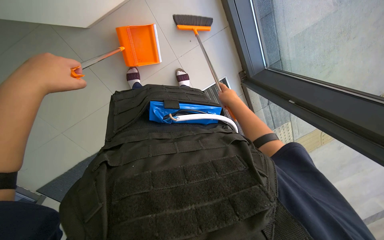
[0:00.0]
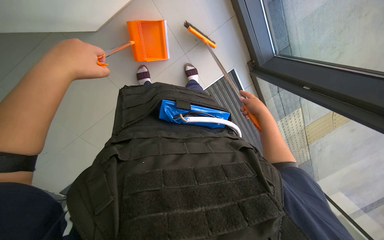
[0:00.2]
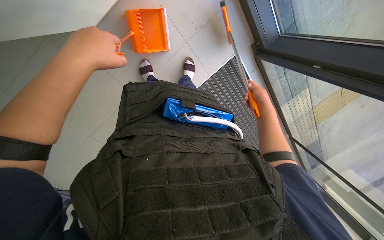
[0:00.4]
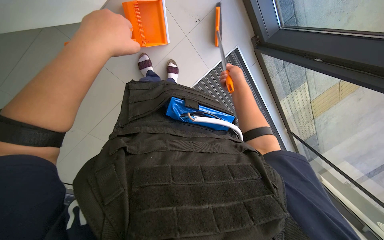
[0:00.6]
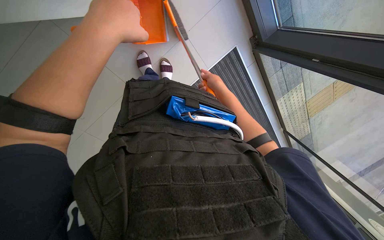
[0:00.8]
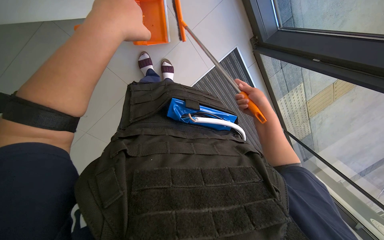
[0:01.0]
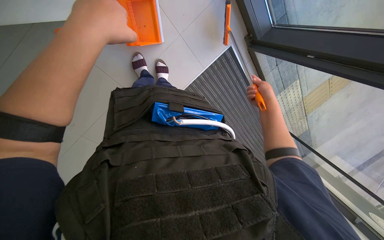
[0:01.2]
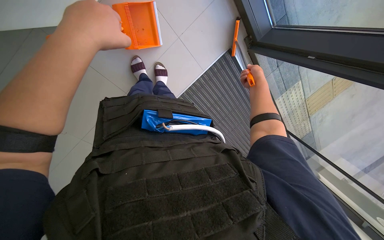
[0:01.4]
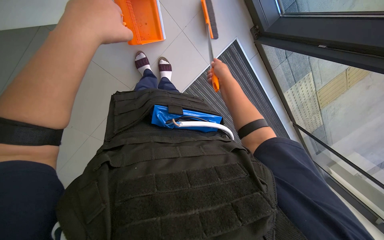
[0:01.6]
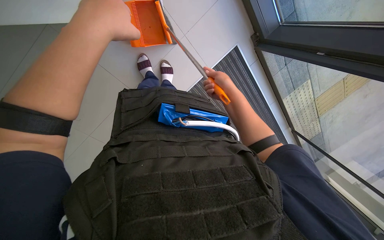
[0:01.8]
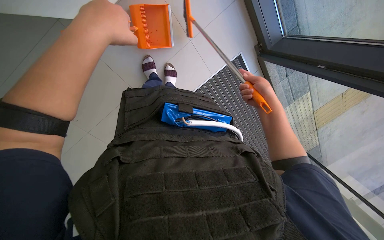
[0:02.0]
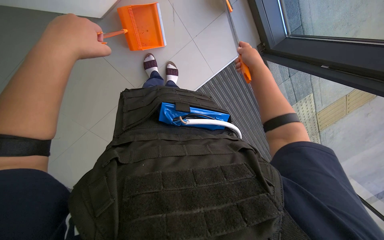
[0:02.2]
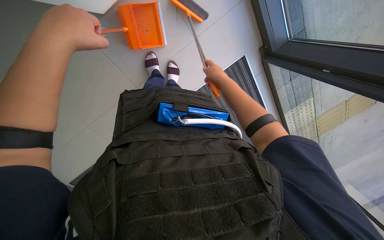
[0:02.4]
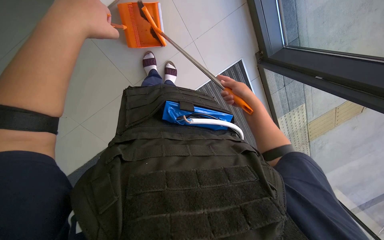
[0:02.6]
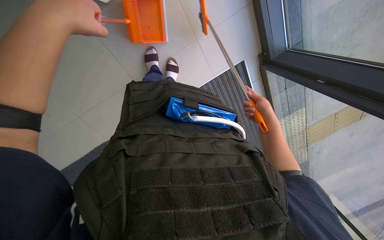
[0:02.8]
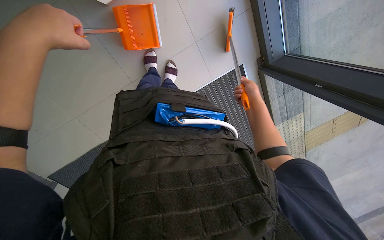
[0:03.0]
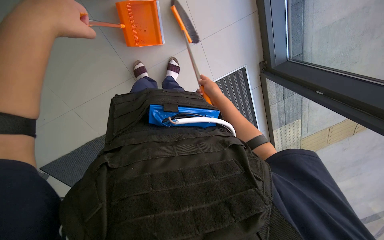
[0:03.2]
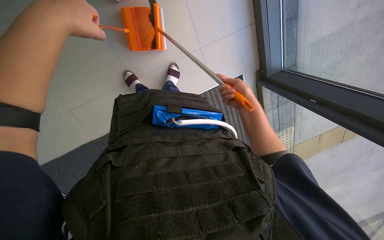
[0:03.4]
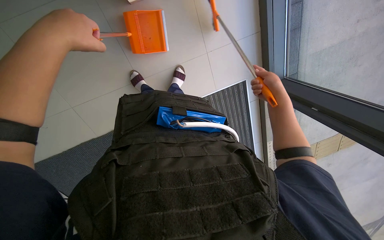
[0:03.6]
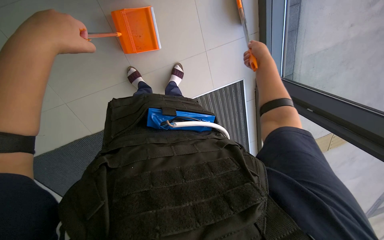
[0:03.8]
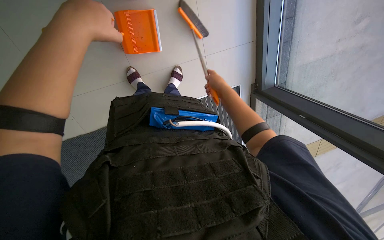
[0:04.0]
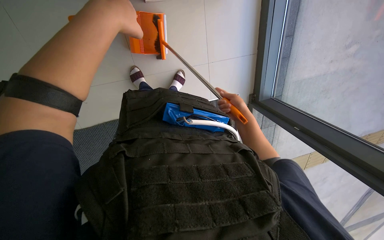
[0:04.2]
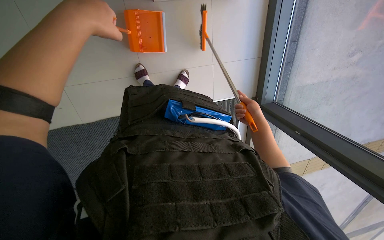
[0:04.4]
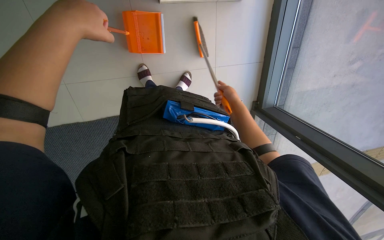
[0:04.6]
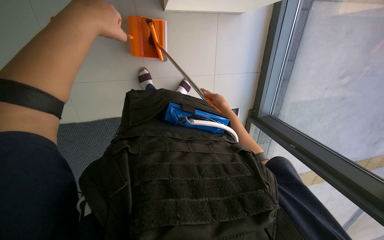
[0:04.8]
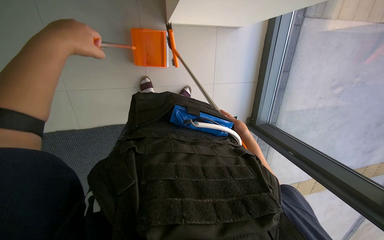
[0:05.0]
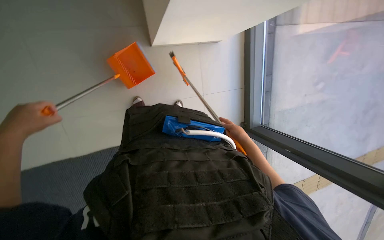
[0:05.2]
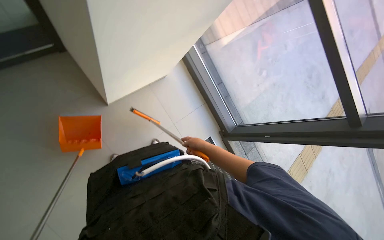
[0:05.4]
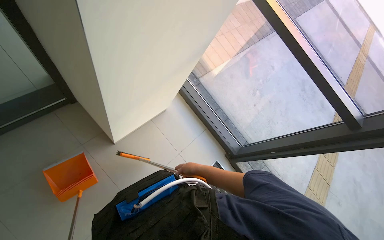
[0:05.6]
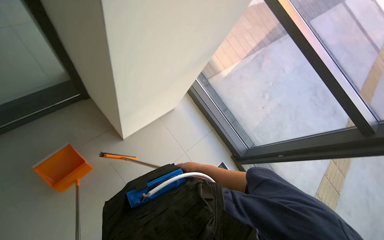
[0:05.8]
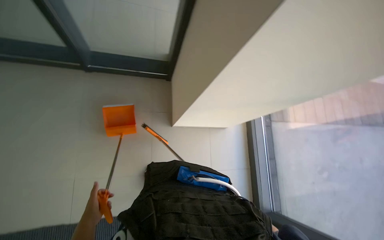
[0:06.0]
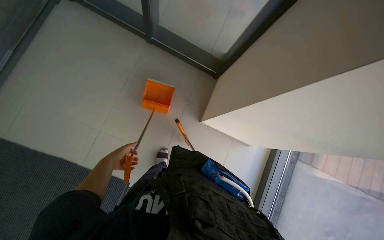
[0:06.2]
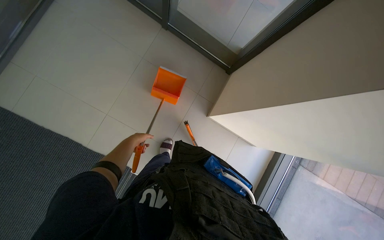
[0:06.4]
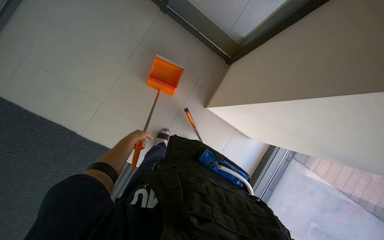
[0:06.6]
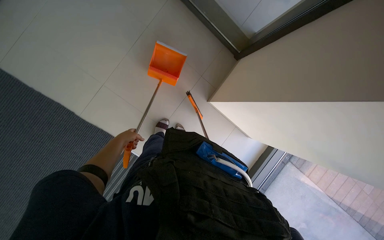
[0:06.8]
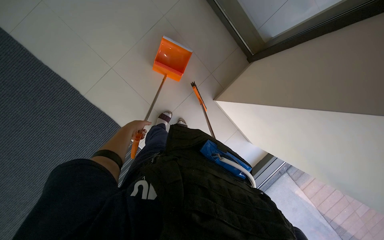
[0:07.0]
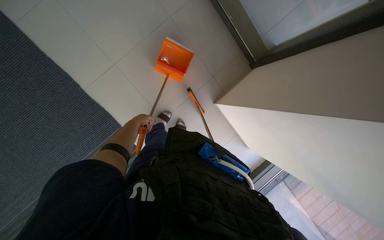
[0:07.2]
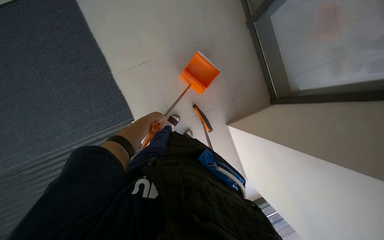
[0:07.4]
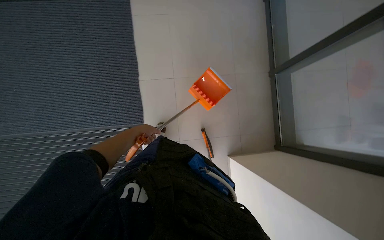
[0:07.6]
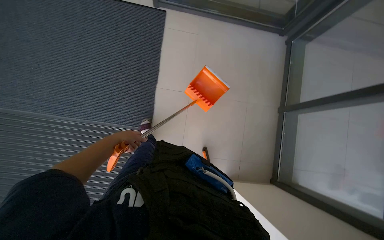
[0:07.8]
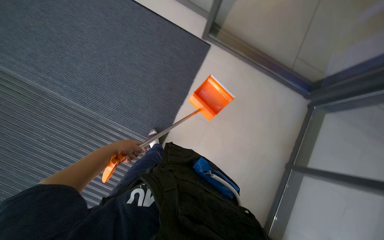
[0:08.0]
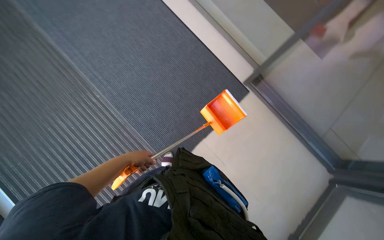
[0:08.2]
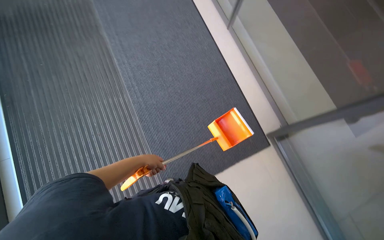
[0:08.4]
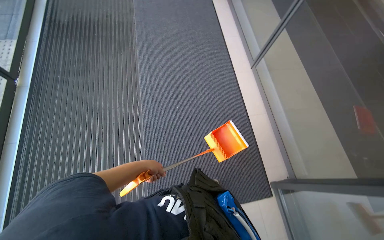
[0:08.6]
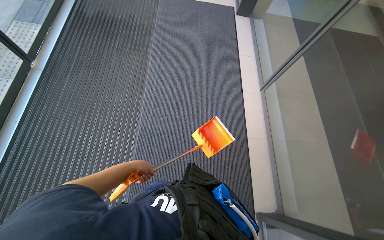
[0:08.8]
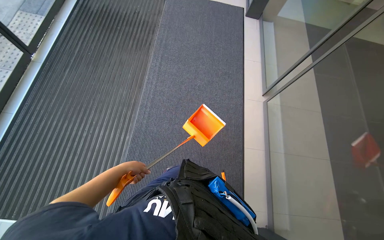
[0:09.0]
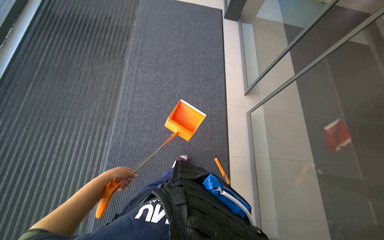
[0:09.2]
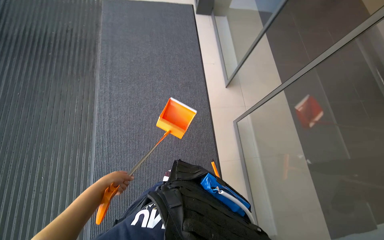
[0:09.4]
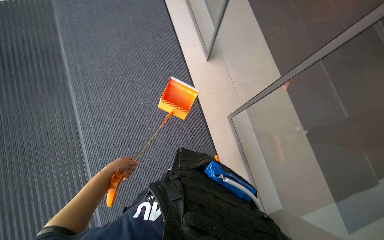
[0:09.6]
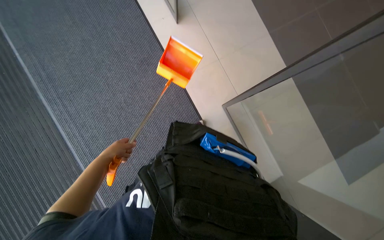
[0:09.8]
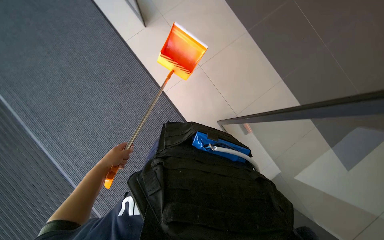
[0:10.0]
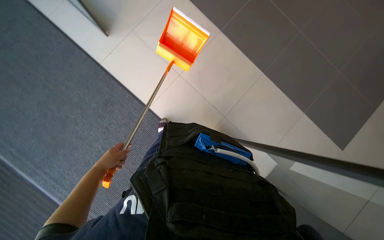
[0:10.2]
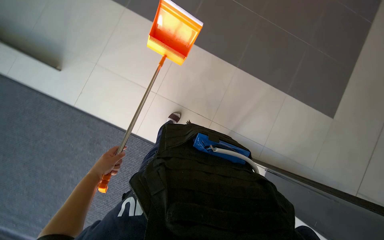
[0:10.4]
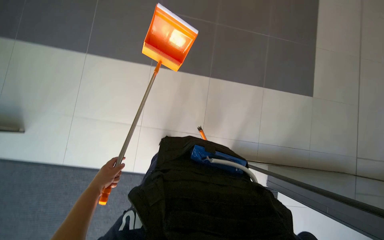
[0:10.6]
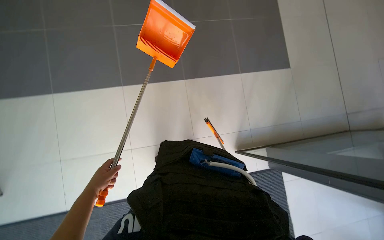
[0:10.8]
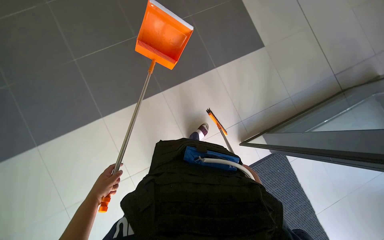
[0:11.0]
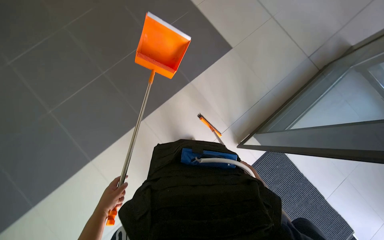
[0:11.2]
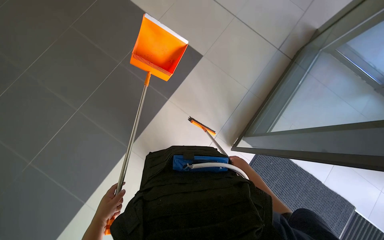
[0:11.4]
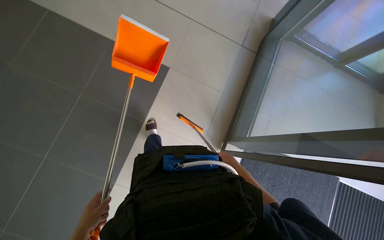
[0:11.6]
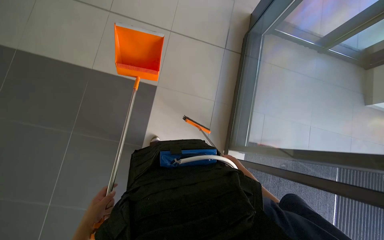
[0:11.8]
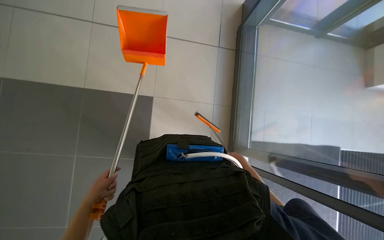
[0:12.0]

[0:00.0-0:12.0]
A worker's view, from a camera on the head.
Job: sweeping floor.
The whole recording: Sweeping floor with broom and dustpan. The worker sweeps the floor with a broom and collects debris with a dustpan.
0:00.0 to 0:01.6: The right hand moves left and right over some 20 cm, changing direction 2 times, while the left hand goes approximately 20 cm to the right and up the picture.
0:01.6 to 0:03.0: The left hand goes about 15 cm to the left. Meanwhile the right hand swings left and right, approximately 20 cm each way, with 2 reversals.
0:04.4 to 0:06.0: The view tilts approximately 40 degrees upward.
0:06.0 to 0:07.6: The scene rotates clockwise by roughly 85 degrees.
0:07.6 to 0:09.0: The wearer moves approximately 70 cm. The head rotates roughly 100 degrees to the left. The view tips upward by some 35 degrees.
0:09.0 to 0:10.4: The head rotates about 75 degrees to the right.
0:10.4 to 0:12.0: The head rotates about 70 degrees to the right.

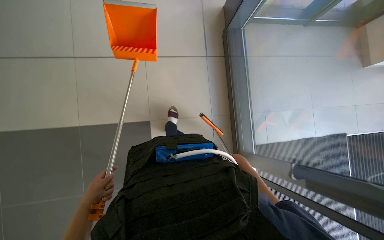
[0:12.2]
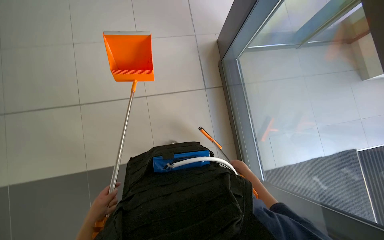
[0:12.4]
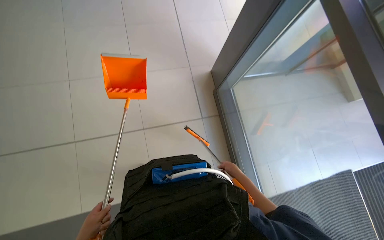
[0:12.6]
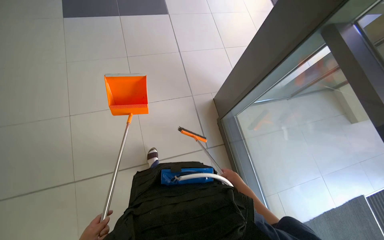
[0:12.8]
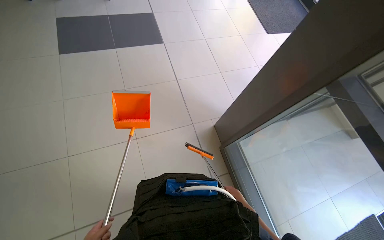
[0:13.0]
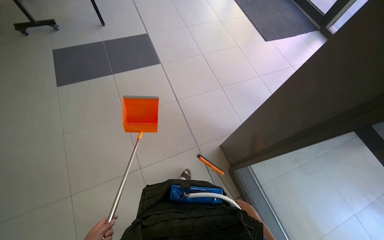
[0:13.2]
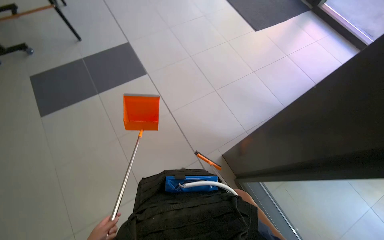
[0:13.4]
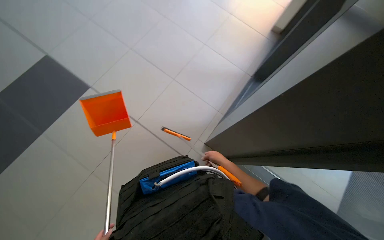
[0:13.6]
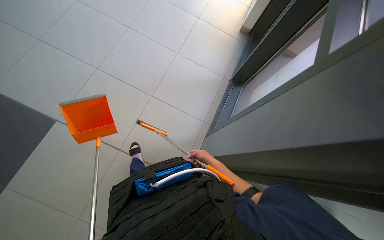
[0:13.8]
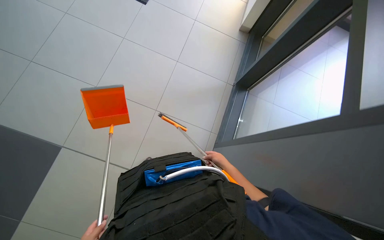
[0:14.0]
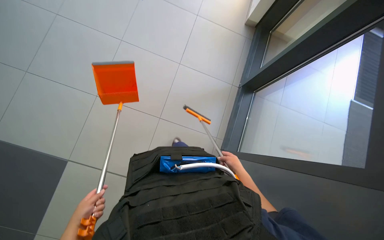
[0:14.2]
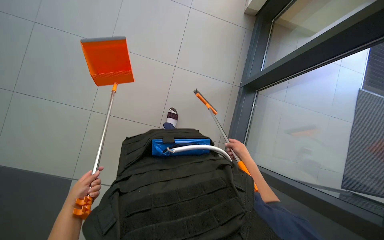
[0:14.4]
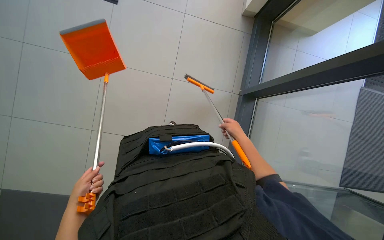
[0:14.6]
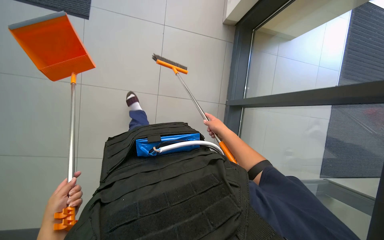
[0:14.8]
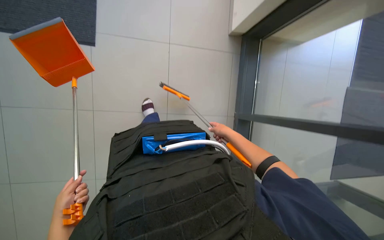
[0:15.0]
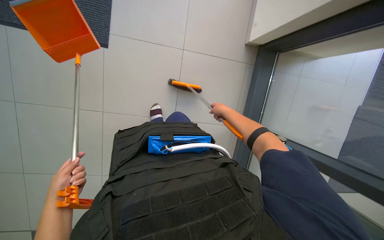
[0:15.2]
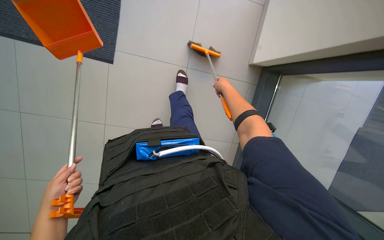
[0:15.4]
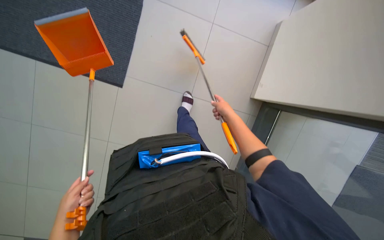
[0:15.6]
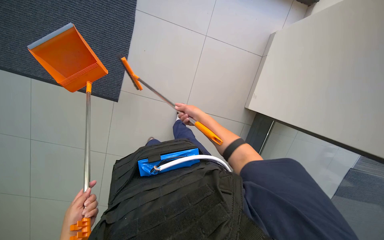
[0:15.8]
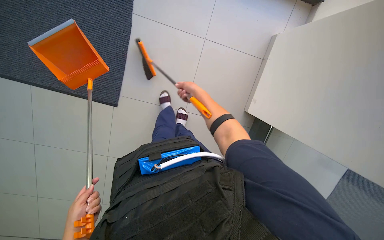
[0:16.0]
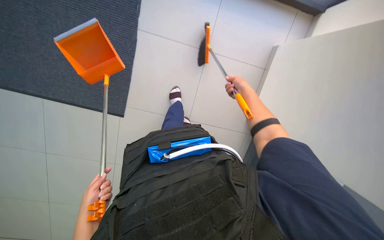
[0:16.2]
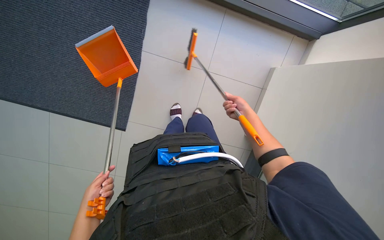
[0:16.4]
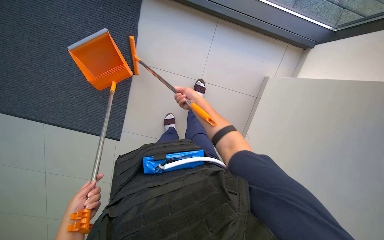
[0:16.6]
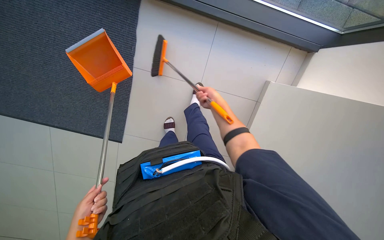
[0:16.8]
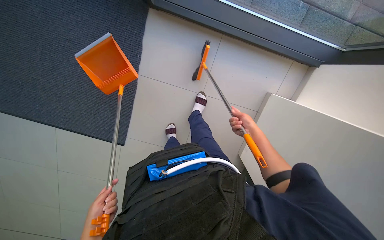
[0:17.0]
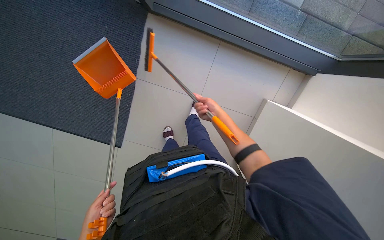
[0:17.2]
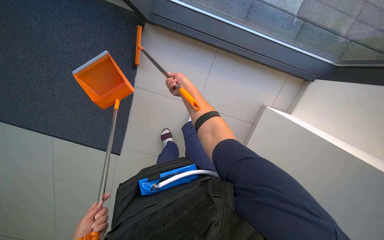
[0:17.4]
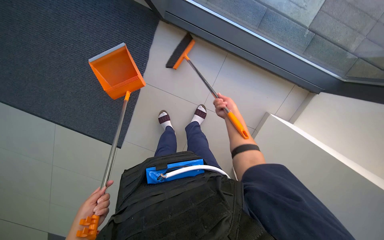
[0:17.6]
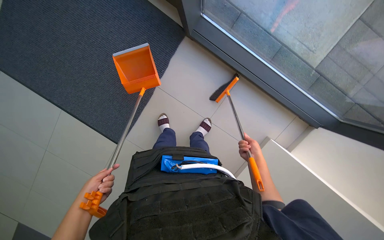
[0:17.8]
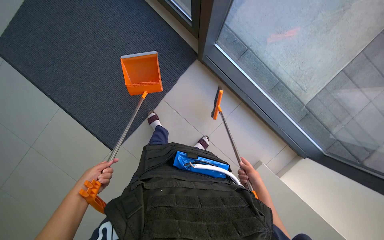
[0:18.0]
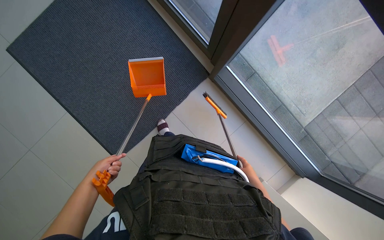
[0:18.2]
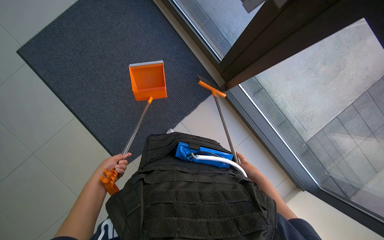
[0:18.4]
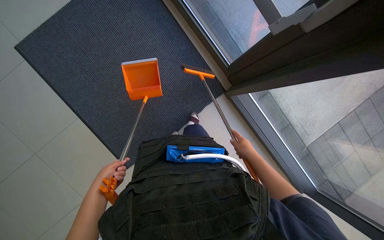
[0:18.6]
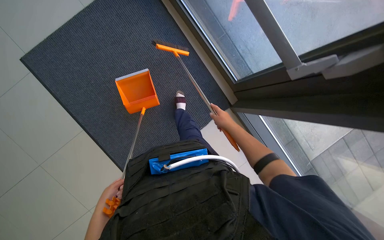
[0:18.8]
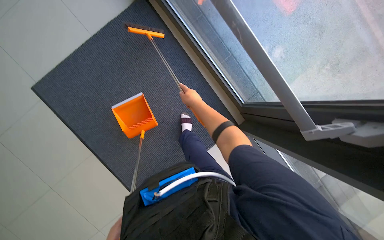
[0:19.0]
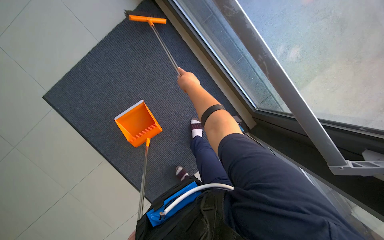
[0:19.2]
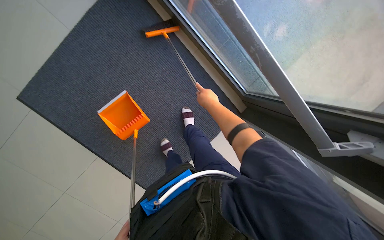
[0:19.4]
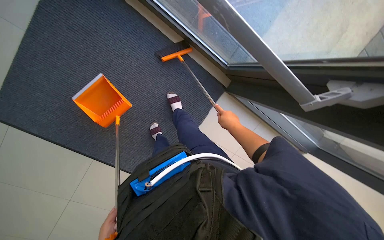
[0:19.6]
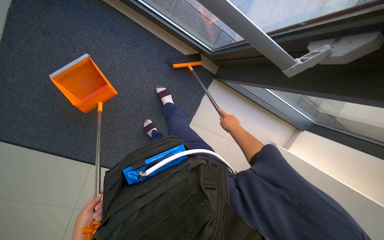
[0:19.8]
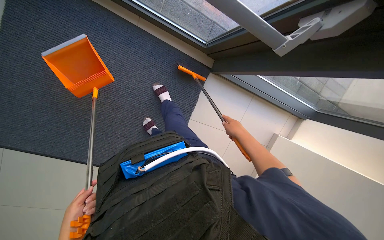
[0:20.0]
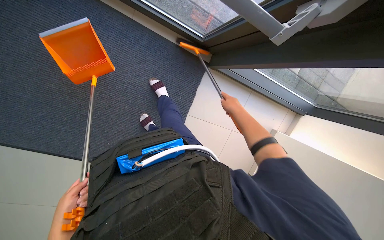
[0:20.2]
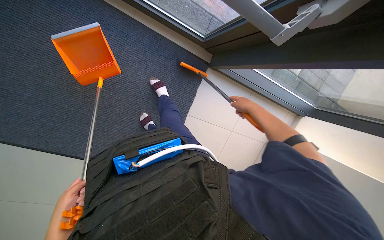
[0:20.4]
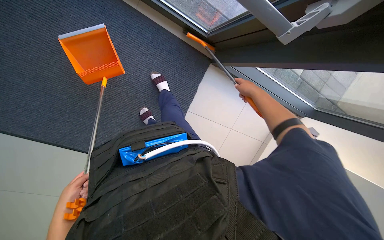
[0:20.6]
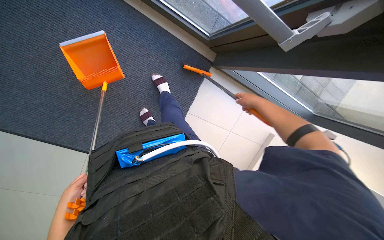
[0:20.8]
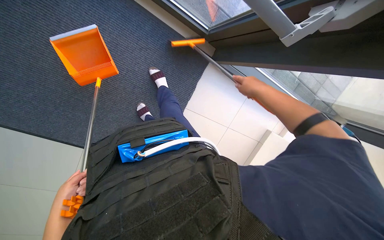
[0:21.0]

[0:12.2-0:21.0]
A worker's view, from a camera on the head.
Job: sweeping floor.
The whole recording: Sweeping floor with broom and dustpan. The worker sweeps the floor with a broom and collects debris with a dustpan.
0:12.2 to 0:13.6: The camera pitches upward, by roughly 25 degrees. The scene rotates counterclockwise by approximately 35 degrees.
0:13.6 to 0:15.2: The view tilts roughly 15 degrees downward.
0:15.2 to 0:16.6: The wearer looks approximately 20 degrees further upward. The right hand swings left and right, about 20 cm each way, with 2 reversals.
0:16.6 to 0:18.0: The view tilts roughly 15 degrees upward. The scene rotates clockwise by about 25 degrees.
0:18.0 to 0:19.6: The right hand travels up the picture and to the left by approximately 40 cm.
